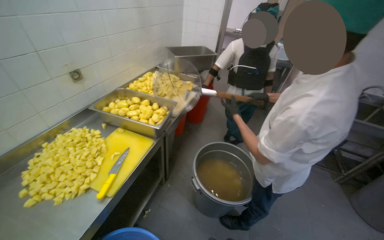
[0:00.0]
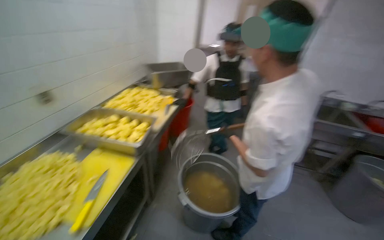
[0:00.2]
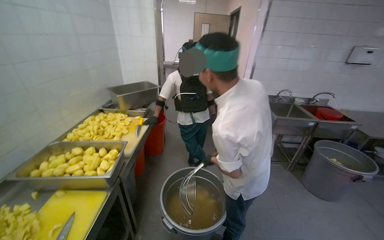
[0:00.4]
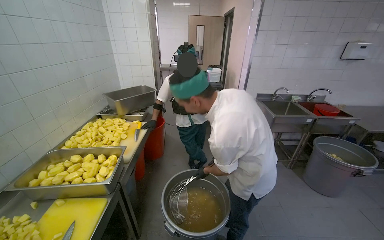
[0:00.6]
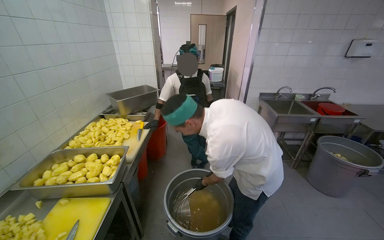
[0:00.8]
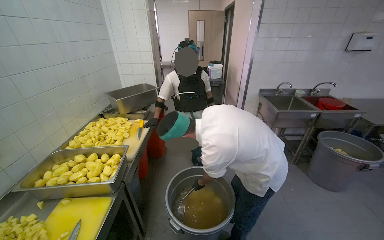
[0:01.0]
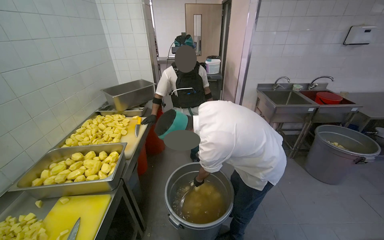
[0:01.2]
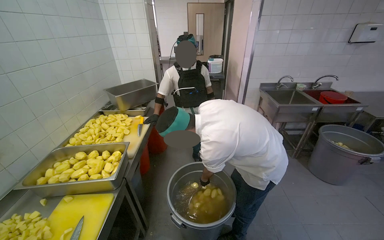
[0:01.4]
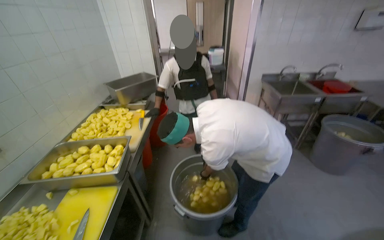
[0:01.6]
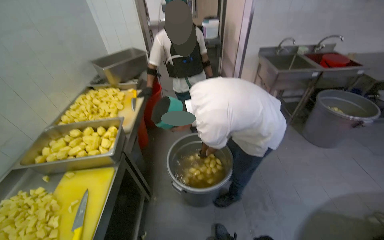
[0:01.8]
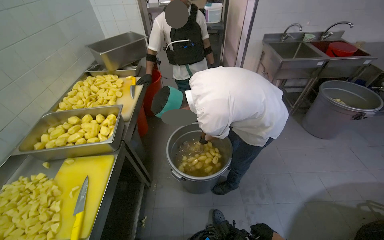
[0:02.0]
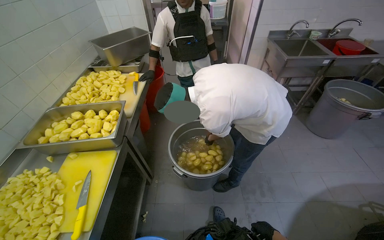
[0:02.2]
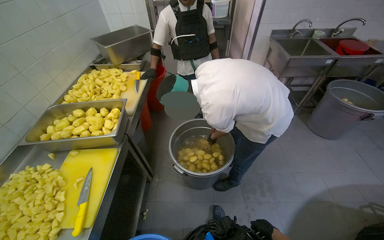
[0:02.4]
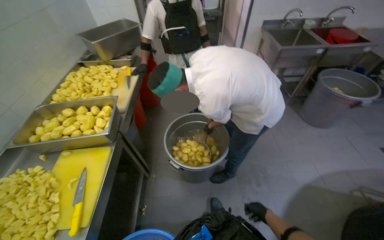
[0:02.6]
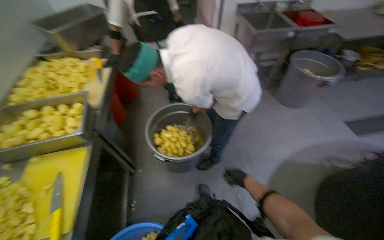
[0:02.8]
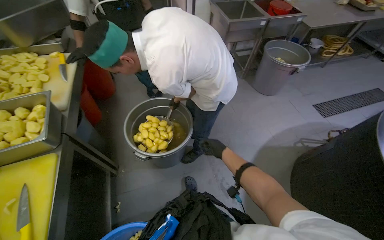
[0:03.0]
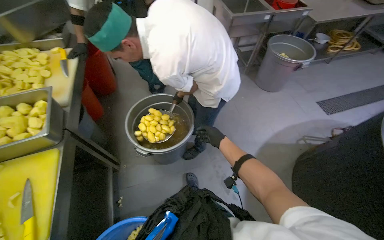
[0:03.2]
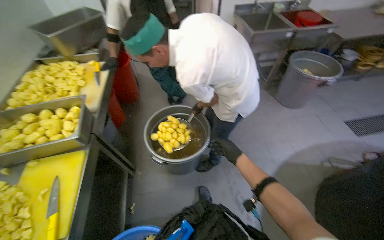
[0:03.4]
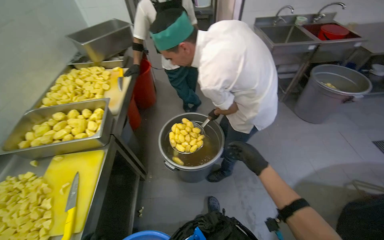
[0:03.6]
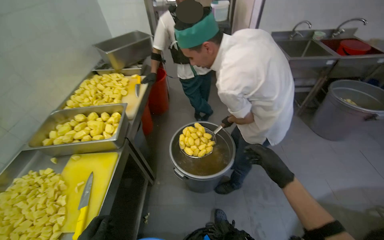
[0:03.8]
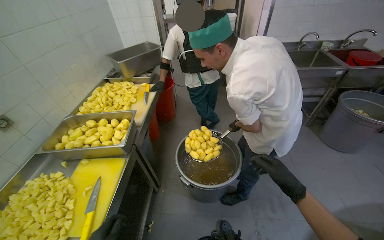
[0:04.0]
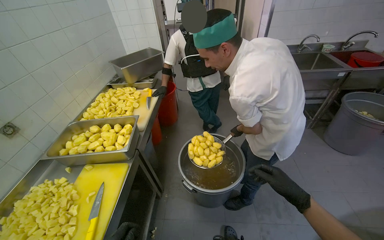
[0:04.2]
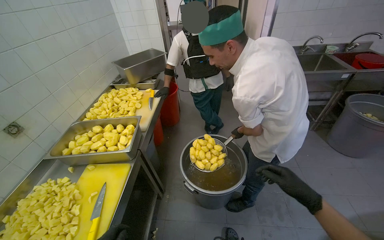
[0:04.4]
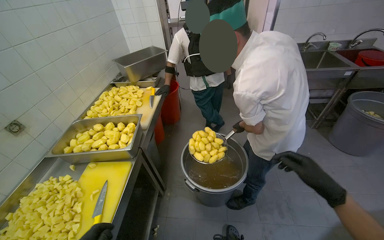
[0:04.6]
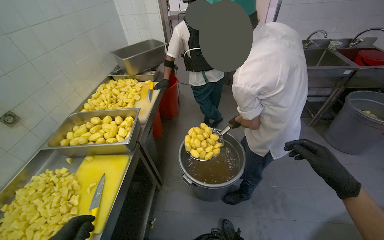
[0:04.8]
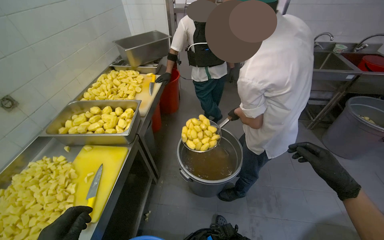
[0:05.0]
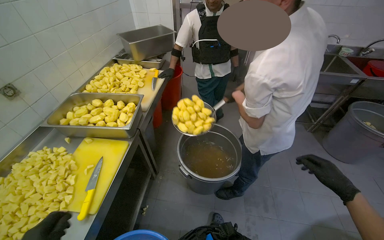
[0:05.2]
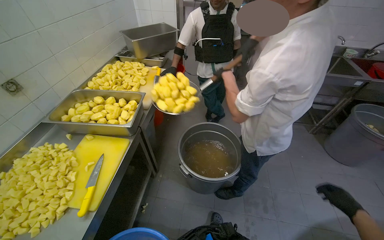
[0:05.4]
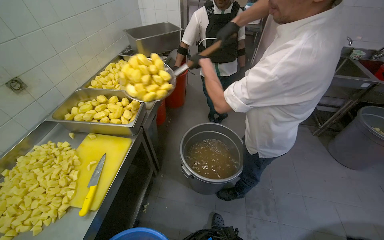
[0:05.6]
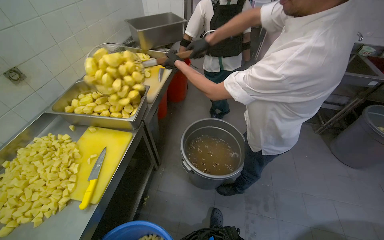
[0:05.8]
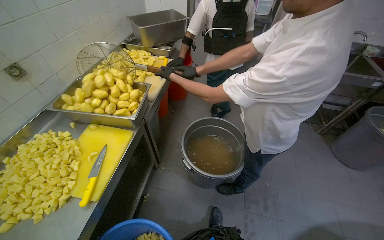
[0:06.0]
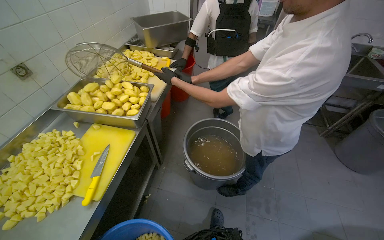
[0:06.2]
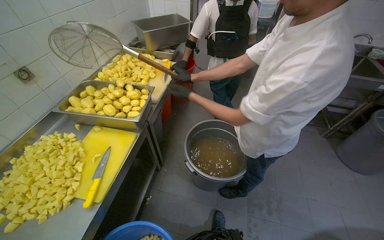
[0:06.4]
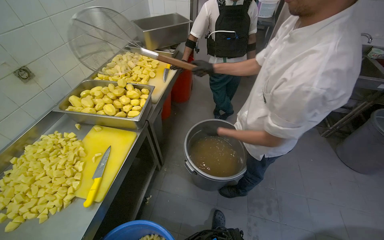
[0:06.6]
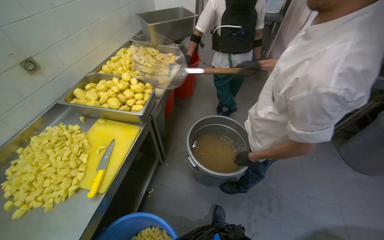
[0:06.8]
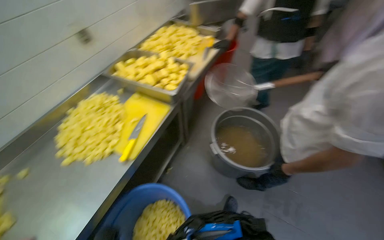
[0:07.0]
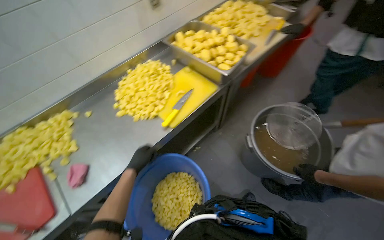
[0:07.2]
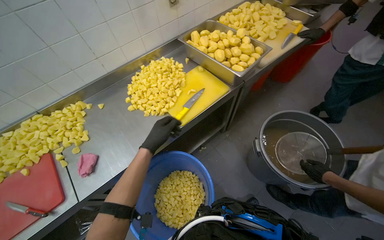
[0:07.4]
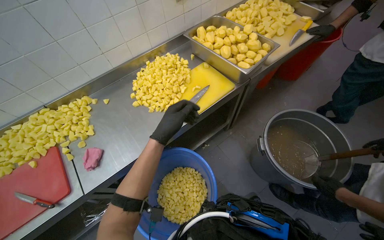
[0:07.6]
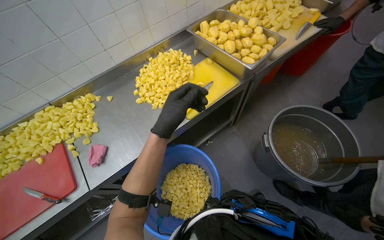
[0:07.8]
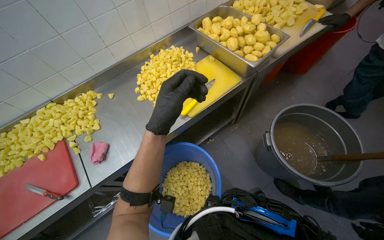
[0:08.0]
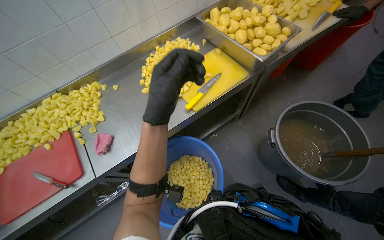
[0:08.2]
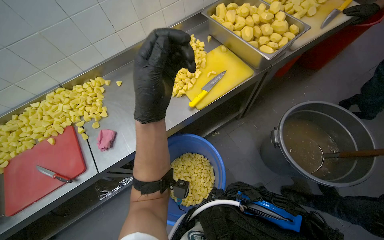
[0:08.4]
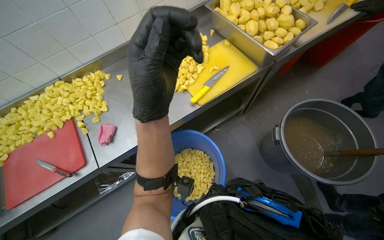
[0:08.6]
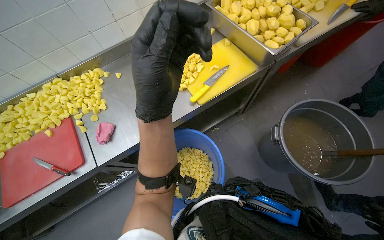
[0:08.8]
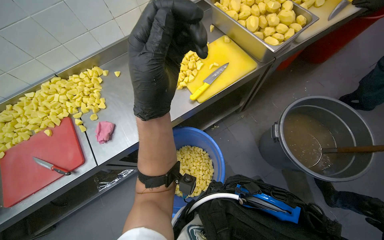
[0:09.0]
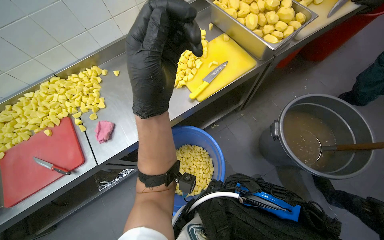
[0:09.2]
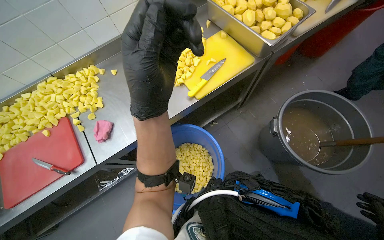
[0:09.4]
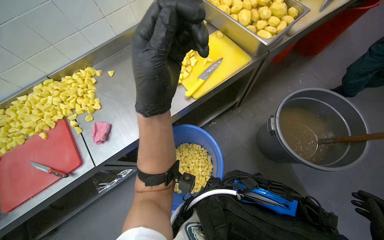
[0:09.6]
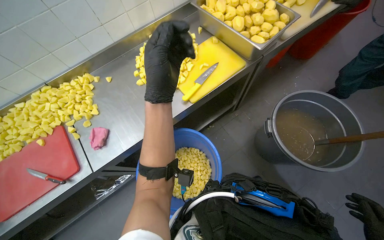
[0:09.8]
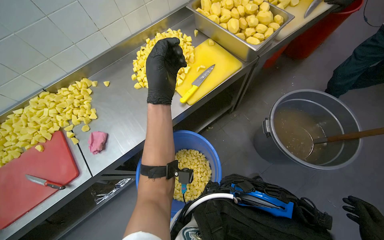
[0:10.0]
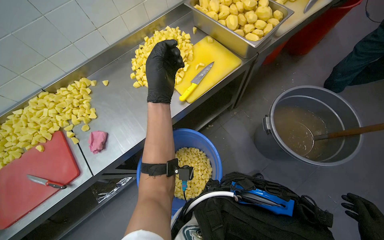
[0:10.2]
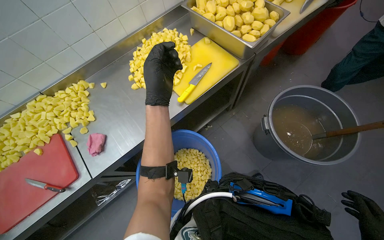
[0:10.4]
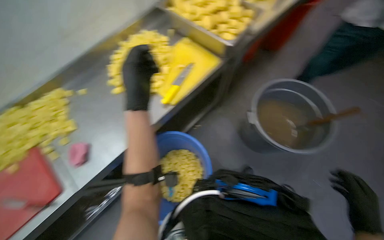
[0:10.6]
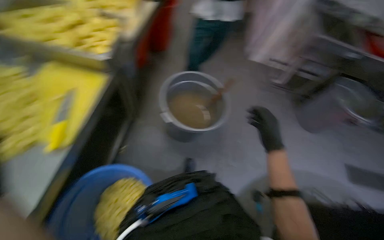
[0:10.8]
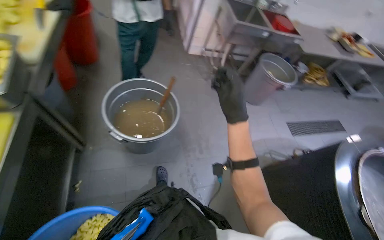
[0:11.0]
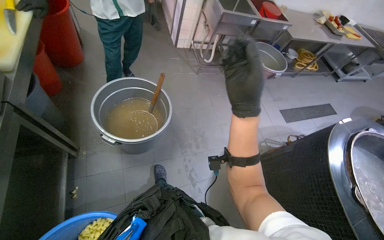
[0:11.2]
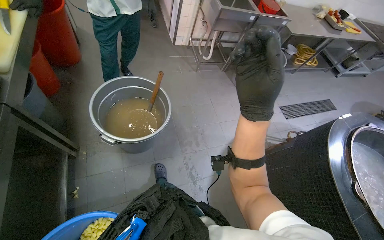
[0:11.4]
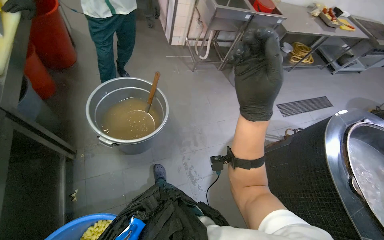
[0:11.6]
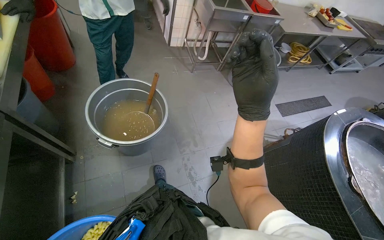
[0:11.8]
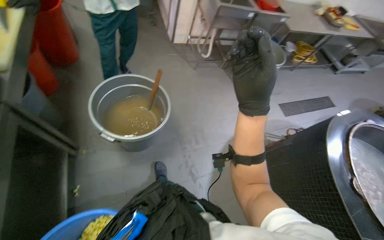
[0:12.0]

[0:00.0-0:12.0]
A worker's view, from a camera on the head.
Job: preparing food.
The whole recording: Cutting potatoes into cubes. The worker continues cutting peeled potatoes into cubes on a yellow cutting board.
0:00.0 to 0:01.6: The wearer looks roughly 25 degrees further to the right.
0:01.6 to 0:03.0: The head turns to the right by about 20 degrees. The view tips downward by roughly 20 degrees.
0:03.0 to 0:04.4: The wearer's head swings about 20 degrees to the left. The wearer looks some 15 degrees further upward.
0:06.0 to 0:07.6: The wearer's head swings about 40 degrees to the left. The camera pitches downward, by roughly 10 degrees.
0:07.6 to 0:09.0: The left hand shifts approximately 15 cm nearer to the camera.
0:09.0 to 0:10.4: The left hand is displaced farther from the camera by about 15 cm.
0:10.4 to 0:12.0: The head turns to the right by approximately 70 degrees.

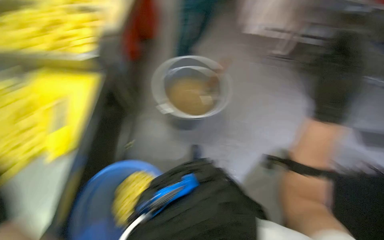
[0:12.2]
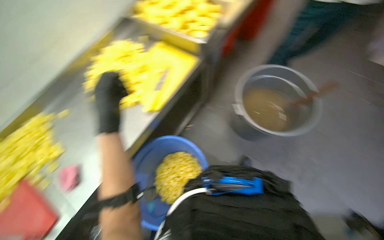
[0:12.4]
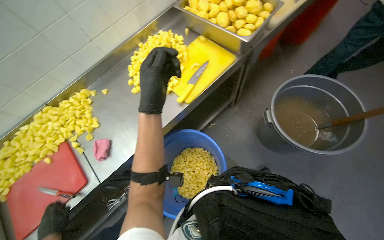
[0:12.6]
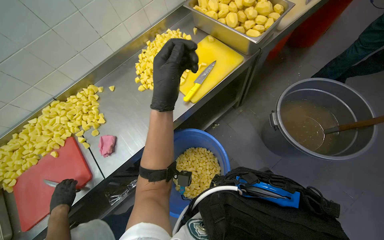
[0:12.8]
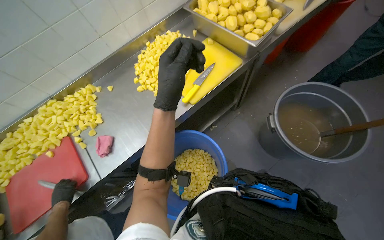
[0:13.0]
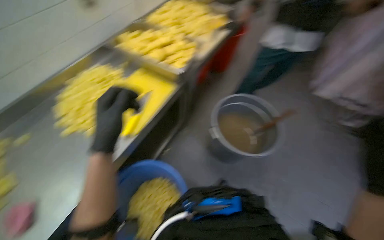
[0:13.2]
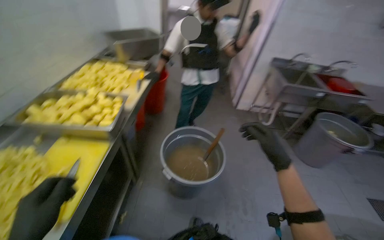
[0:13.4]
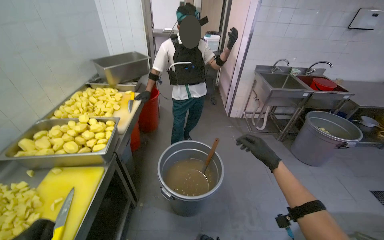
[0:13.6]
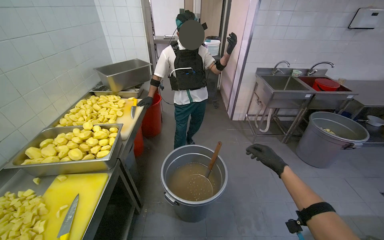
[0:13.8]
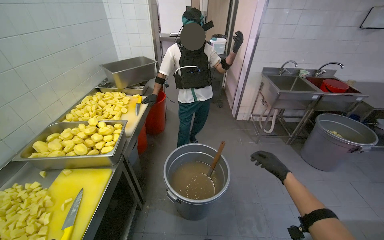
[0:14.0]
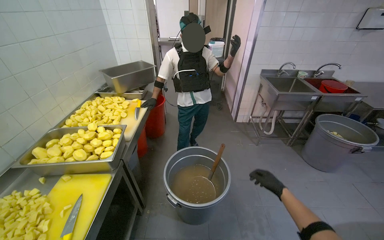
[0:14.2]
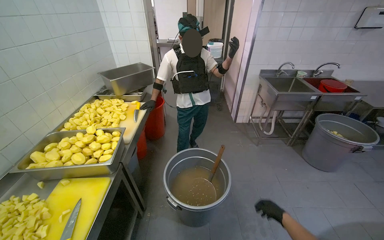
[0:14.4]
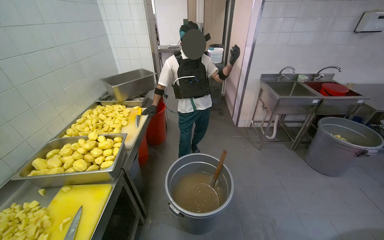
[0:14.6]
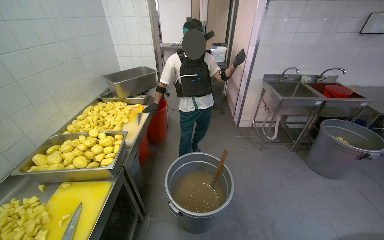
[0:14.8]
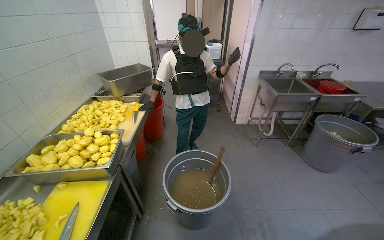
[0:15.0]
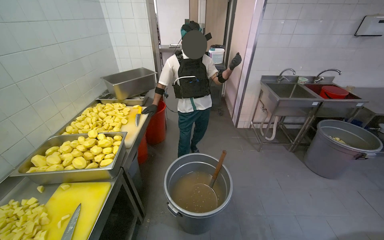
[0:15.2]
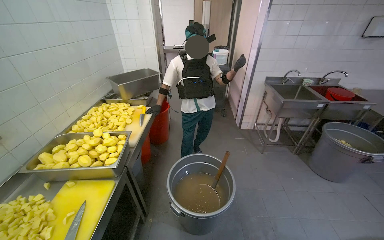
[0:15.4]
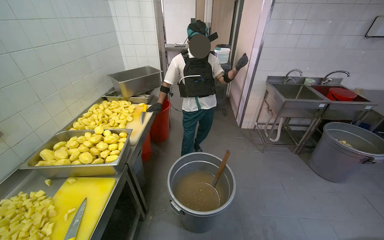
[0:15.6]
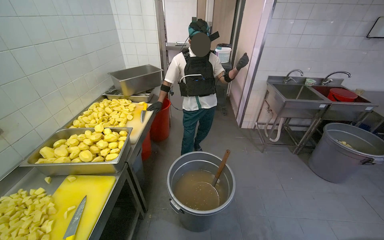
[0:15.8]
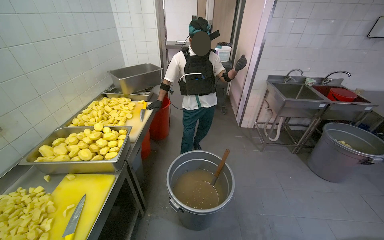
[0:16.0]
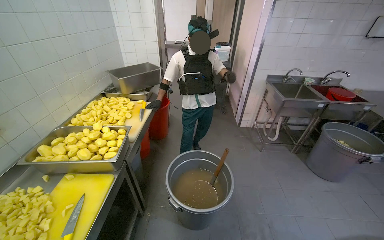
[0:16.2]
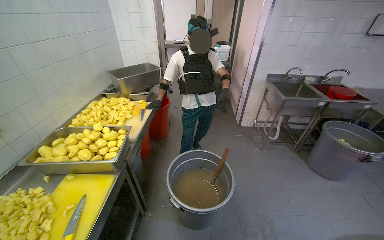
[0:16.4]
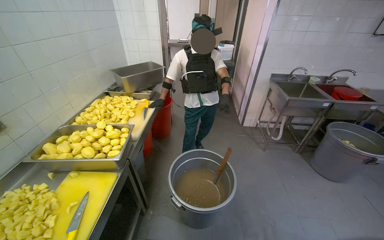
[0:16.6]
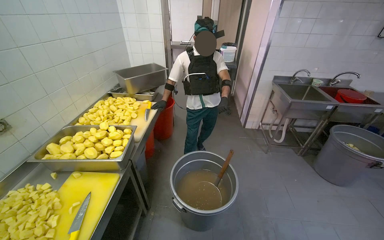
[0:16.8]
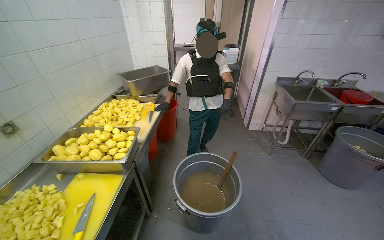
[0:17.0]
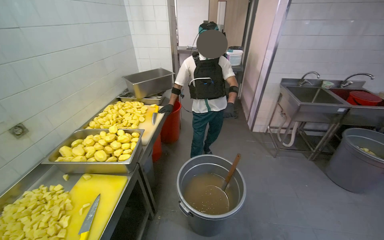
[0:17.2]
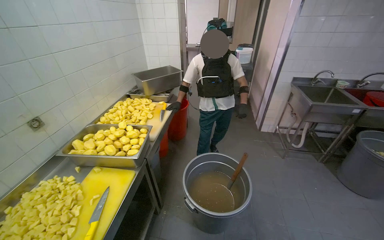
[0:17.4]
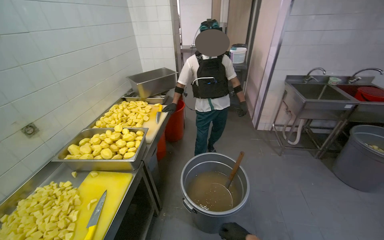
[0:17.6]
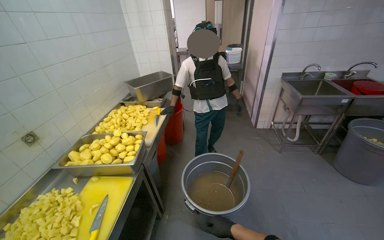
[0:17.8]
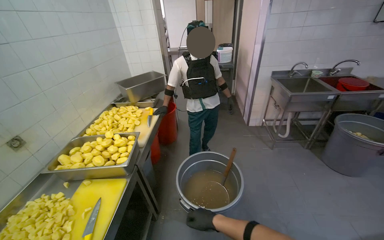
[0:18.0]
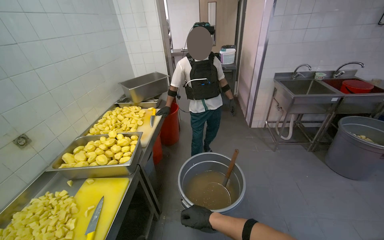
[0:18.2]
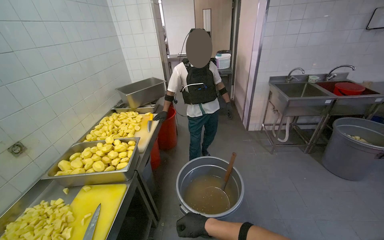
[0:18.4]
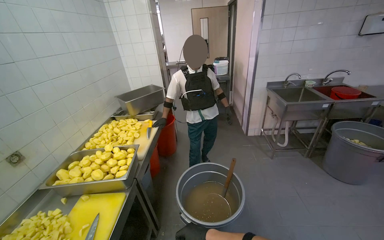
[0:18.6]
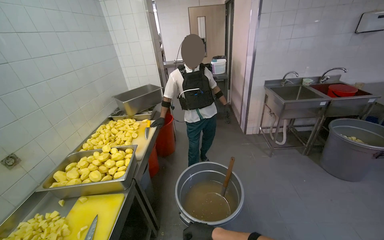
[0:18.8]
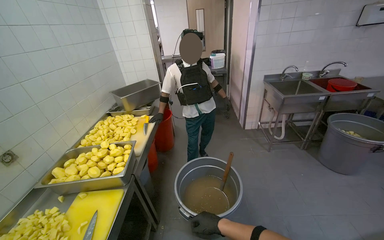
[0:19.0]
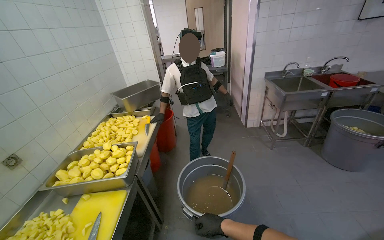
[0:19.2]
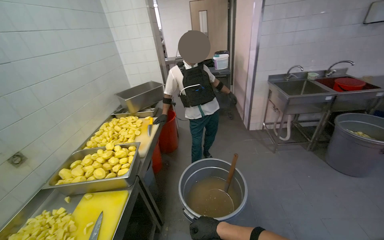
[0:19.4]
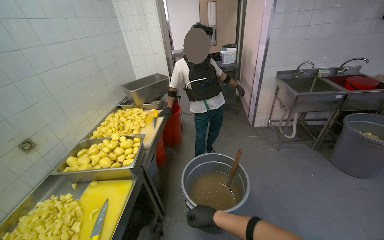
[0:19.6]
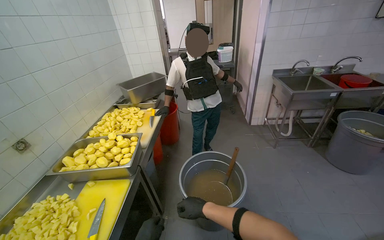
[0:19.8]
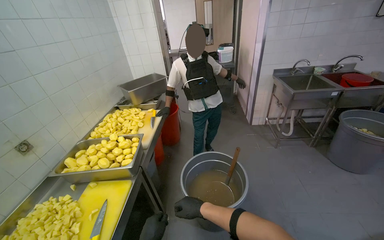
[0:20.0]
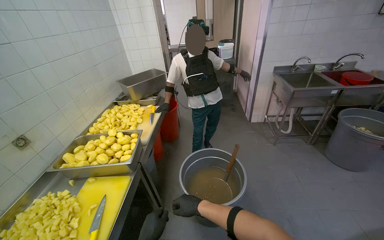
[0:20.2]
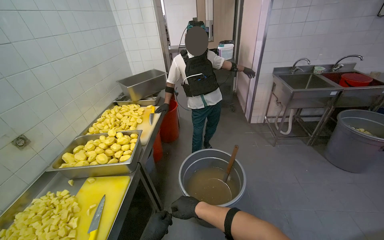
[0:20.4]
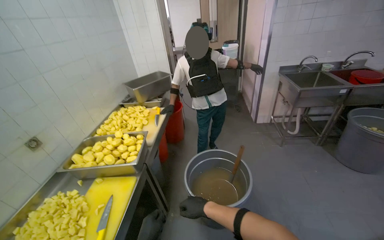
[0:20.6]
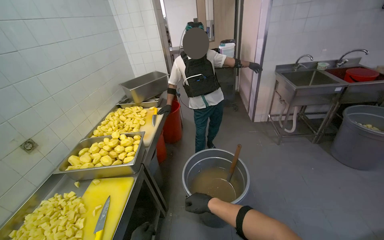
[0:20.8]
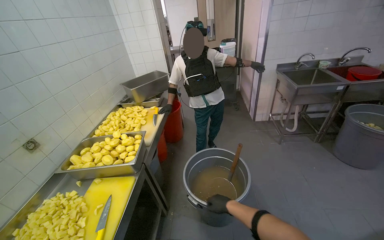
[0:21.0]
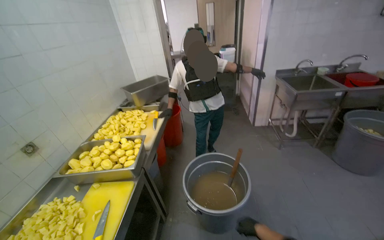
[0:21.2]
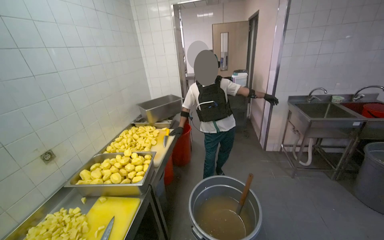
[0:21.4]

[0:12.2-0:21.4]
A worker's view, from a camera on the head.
Job: preparing food.
The whole recording: Cutting potatoes into cubes. The worker continues cutting peeled potatoes into cubes on a yellow cutting board.
0:12.2 to 0:13.8: The view tips upward by approximately 30 degrees.
